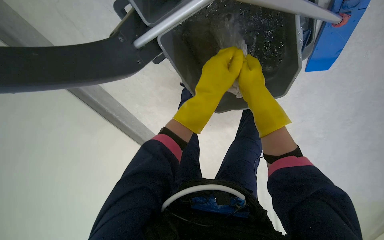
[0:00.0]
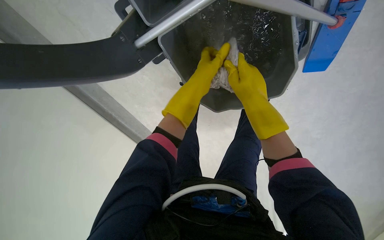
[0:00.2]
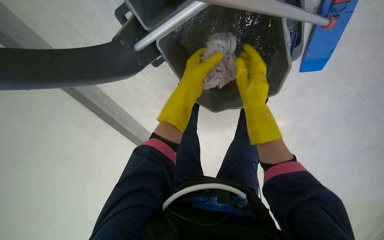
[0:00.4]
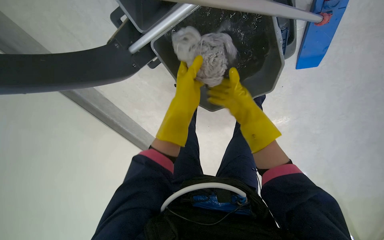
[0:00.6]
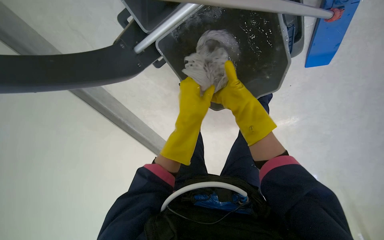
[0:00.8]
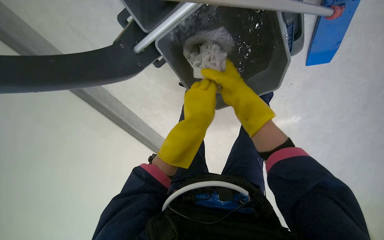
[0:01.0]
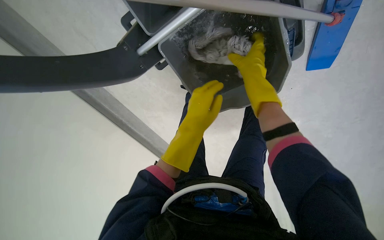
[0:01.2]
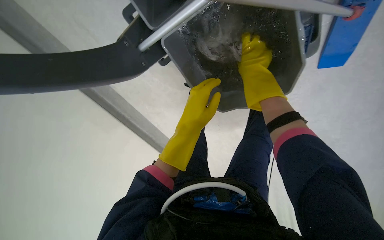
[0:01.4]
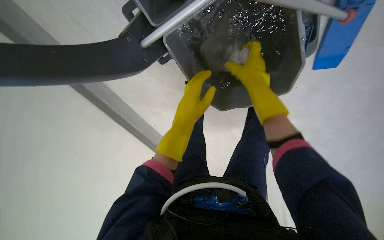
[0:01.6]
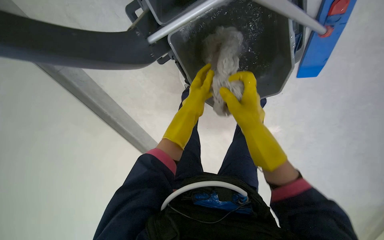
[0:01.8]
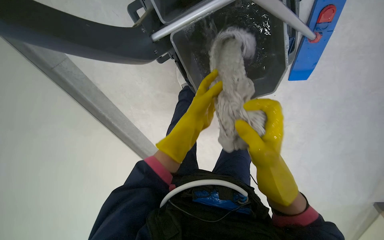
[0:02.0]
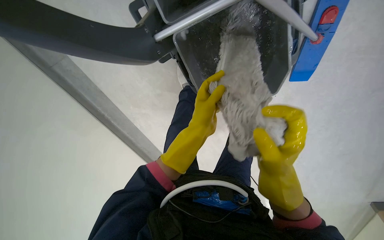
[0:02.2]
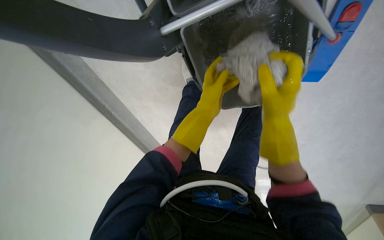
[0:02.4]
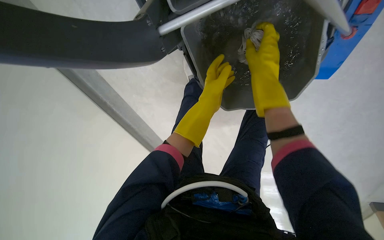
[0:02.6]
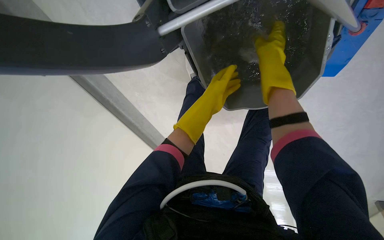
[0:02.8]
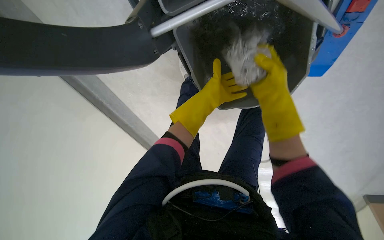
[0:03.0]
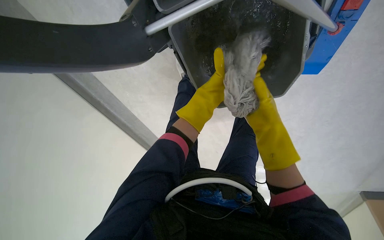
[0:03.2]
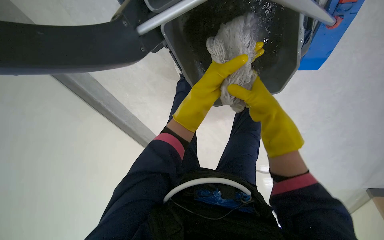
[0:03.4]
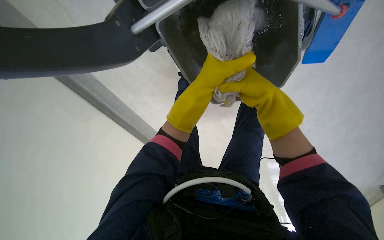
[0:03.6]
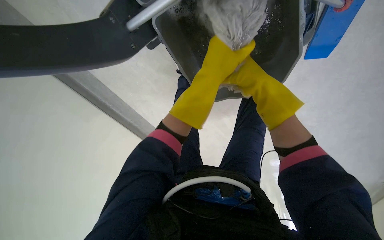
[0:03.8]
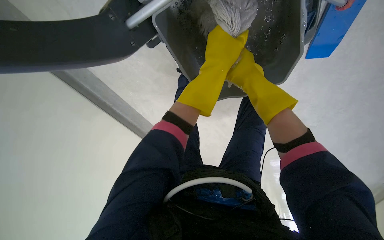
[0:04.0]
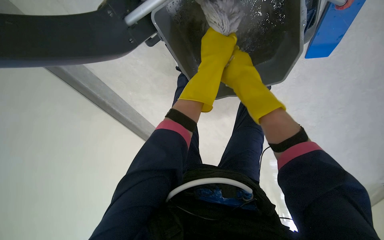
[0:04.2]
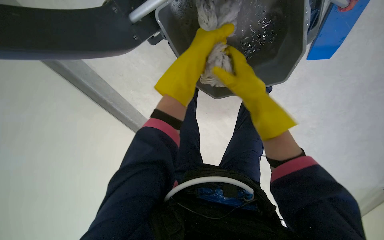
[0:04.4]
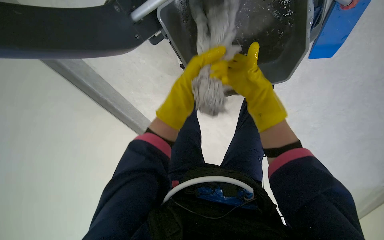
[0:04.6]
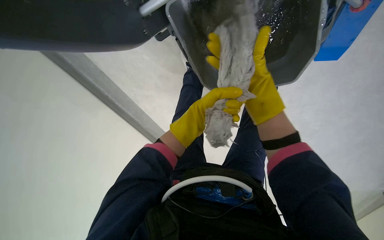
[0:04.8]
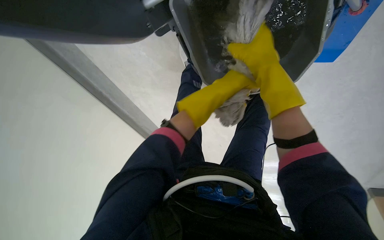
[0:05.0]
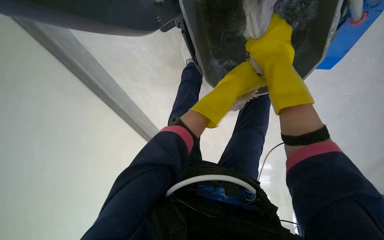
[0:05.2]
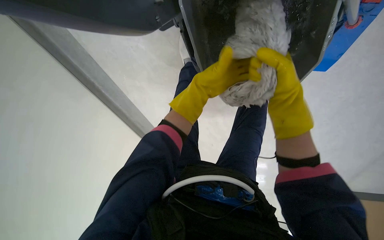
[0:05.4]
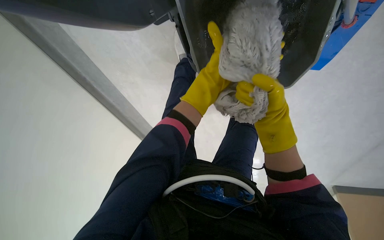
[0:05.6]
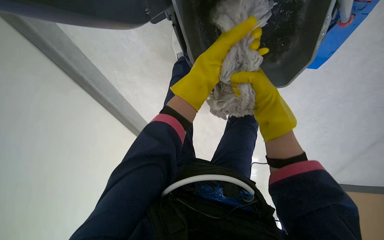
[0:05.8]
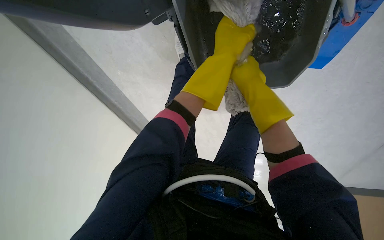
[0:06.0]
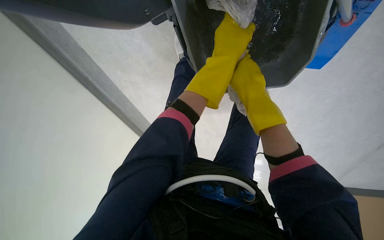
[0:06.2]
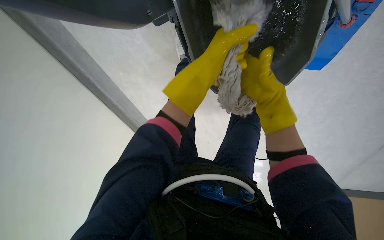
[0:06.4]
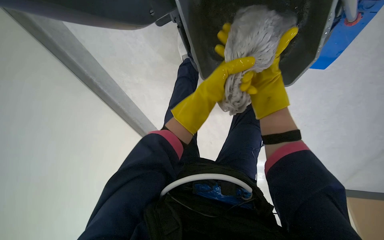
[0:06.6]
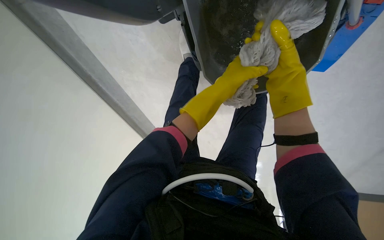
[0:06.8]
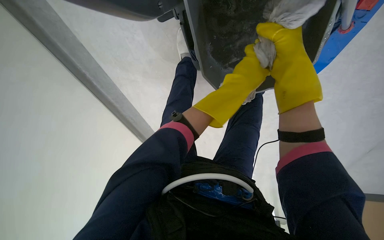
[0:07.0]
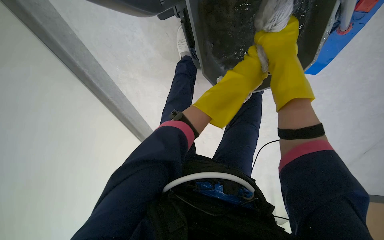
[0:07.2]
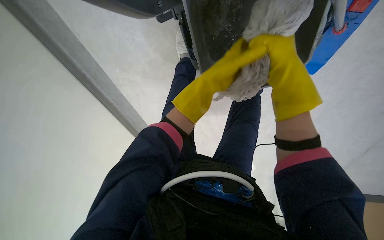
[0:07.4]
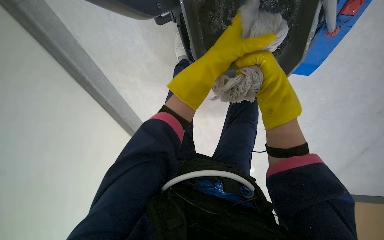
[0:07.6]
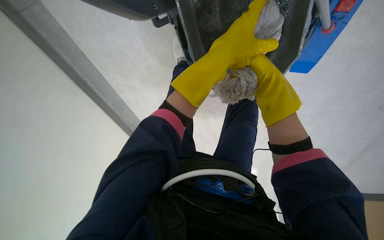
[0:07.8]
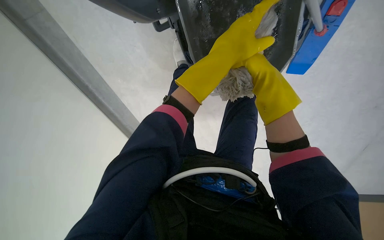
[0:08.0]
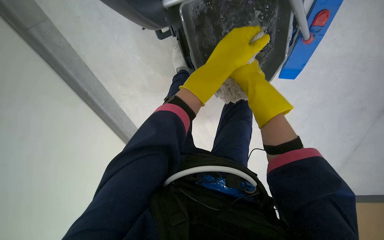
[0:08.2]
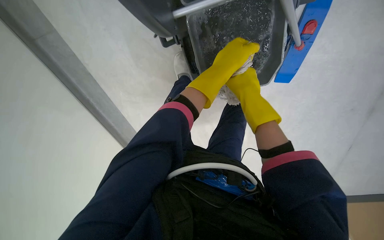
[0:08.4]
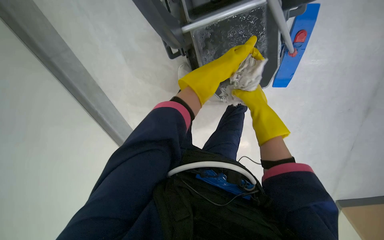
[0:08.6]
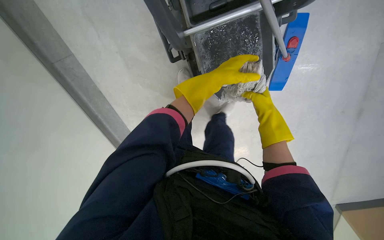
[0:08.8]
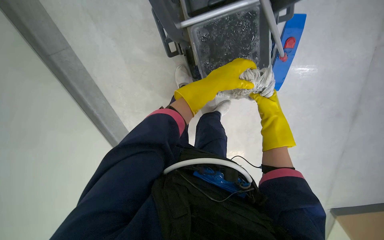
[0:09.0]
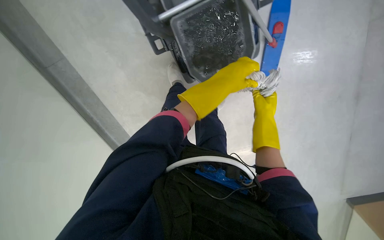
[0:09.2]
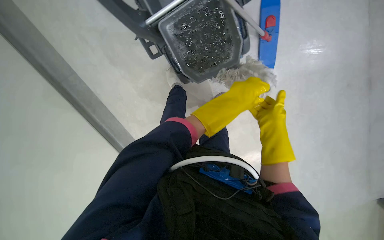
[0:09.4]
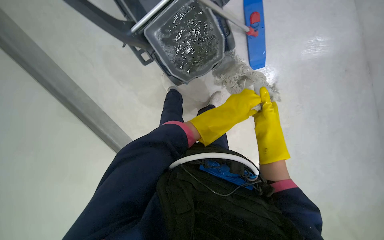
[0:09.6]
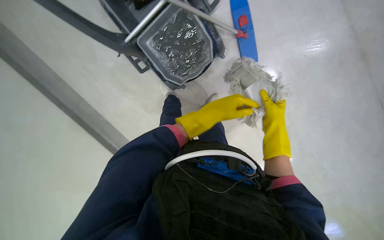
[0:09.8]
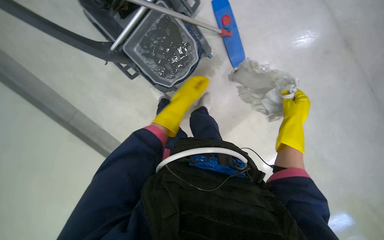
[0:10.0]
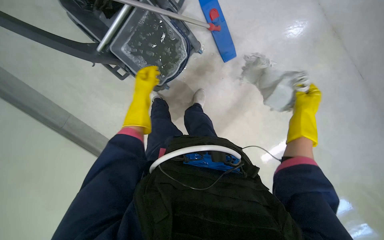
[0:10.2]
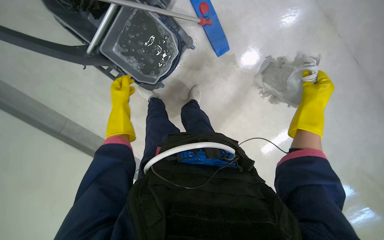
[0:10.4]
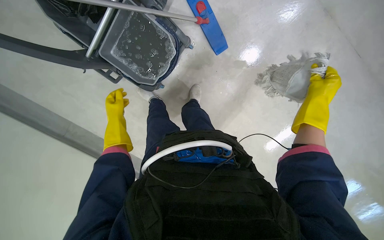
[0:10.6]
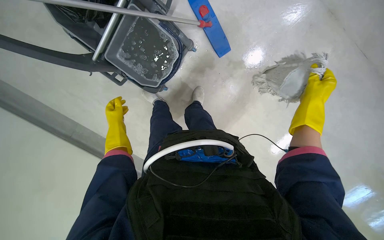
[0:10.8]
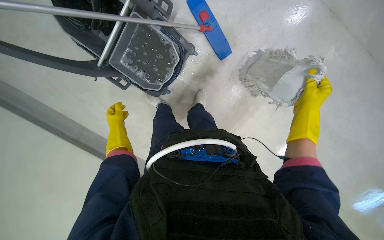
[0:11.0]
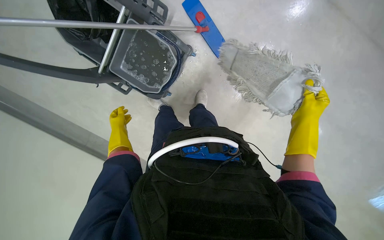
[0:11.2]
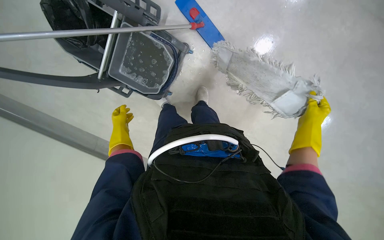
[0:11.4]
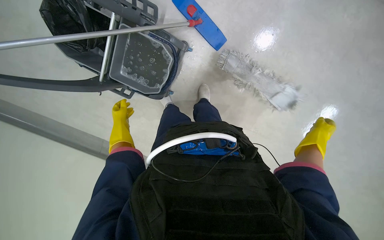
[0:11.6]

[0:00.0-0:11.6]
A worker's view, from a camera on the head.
Job: preparing cleaning supplies.
The whole recording: Wringing mop head. The worker wrings the mop head in the bucket.
0:00.0 to 0:01.4: The left hand travels down the picture by roughly 10 cm. Meanwhile the right hand is displaced up the picture by roughly 10 cm.
0:01.4 to 0:02.8: The left hand moves farther from the camera, some 10 cm. The right hand moves about 30 cm down the picture and comes back.
0:02.8 to 0:04.4: The left hand shifts some 10 cm up the picture. Meanwhile the right hand travels down the picture by roughly 10 cm.
0:04.4 to 0:05.8: The right hand swings nearer and farther, roughly 15 cm each way, with 2 reversals. Meanwhile the left hand goes about 15 cm farther from the camera, and travels down the picture and back again, approximately 20 cm each way.
0:05.8 to 0:07.2: The right hand heads up the picture, covering roughly 10 cm. Meanwhile the left hand moves nearer to the camera, some 15 cm.
0:07.2 to 0:08.8: The view tilts roughly 15 degrees upward. The right hand heads farther from the camera, down the picture and to the right, covering about 15 cm.
0:08.8 to 0:10.2: The right hand goes approximately 15 cm nearer to the camera. Meanwhile the left hand shifts some 10 cm to the left.
0:10.2 to 0:11.6: The right hand shifts about 30 cm down the picture, to the right and farther from the camera.

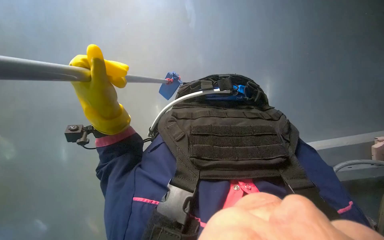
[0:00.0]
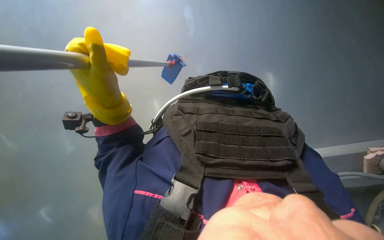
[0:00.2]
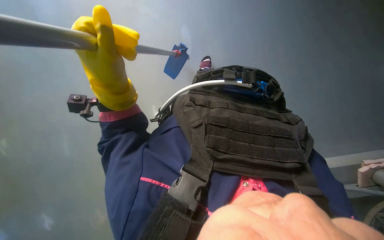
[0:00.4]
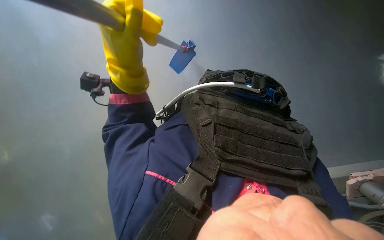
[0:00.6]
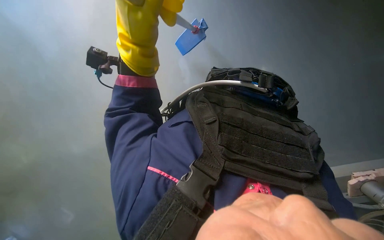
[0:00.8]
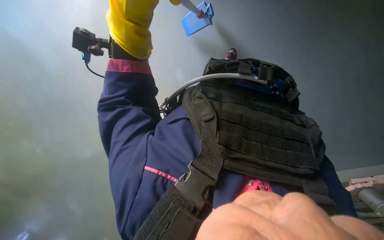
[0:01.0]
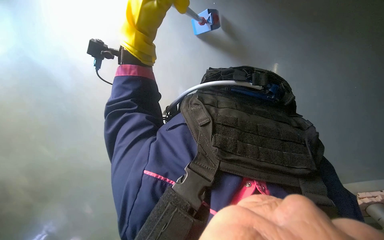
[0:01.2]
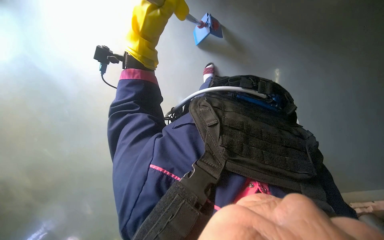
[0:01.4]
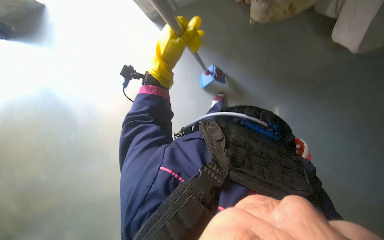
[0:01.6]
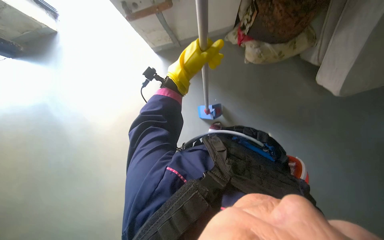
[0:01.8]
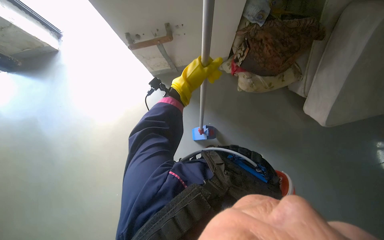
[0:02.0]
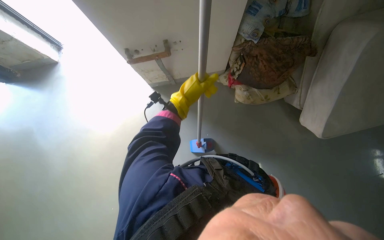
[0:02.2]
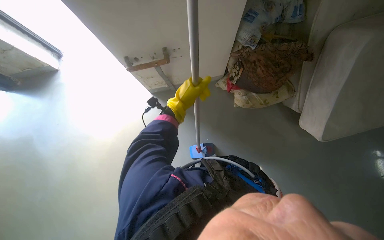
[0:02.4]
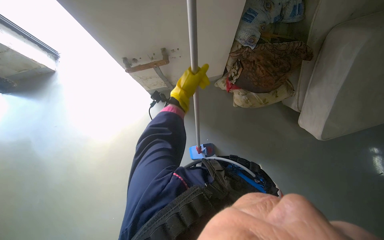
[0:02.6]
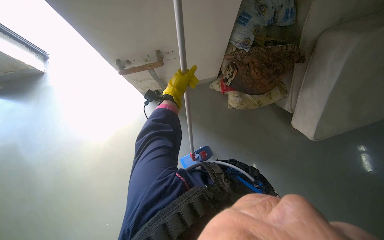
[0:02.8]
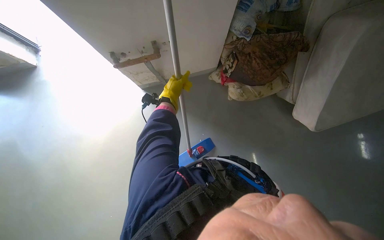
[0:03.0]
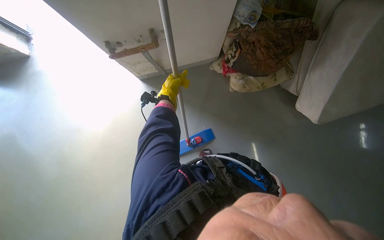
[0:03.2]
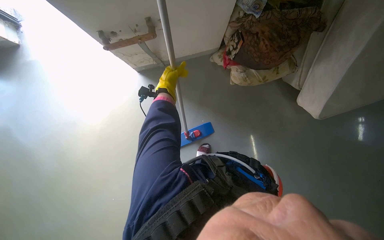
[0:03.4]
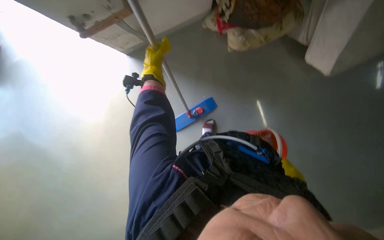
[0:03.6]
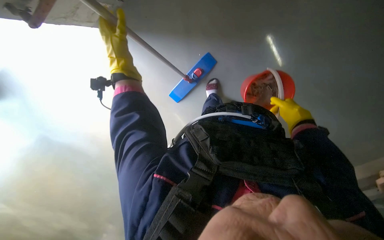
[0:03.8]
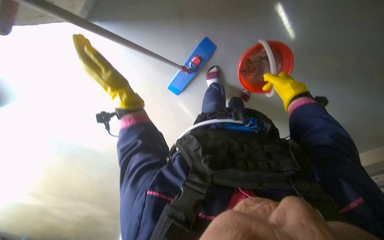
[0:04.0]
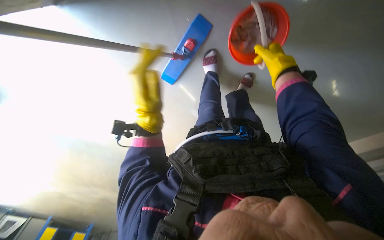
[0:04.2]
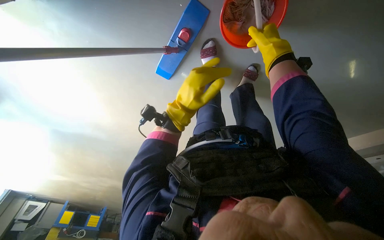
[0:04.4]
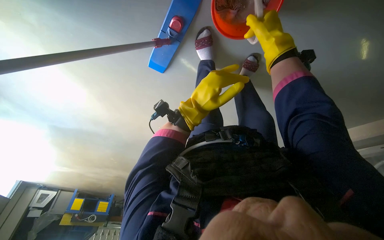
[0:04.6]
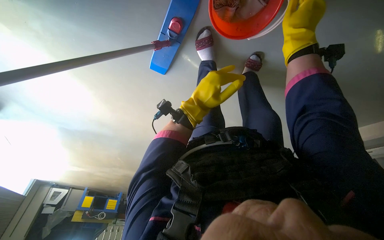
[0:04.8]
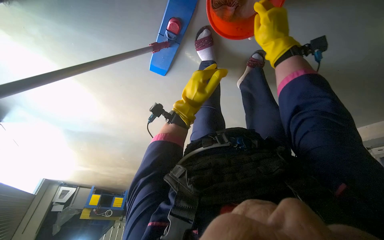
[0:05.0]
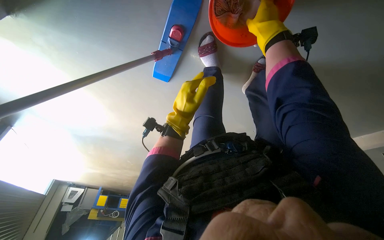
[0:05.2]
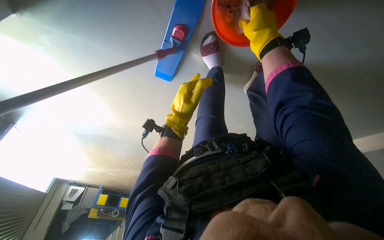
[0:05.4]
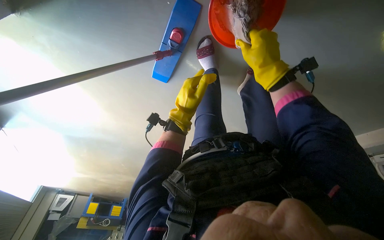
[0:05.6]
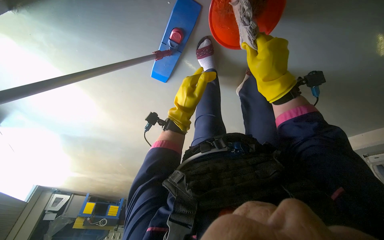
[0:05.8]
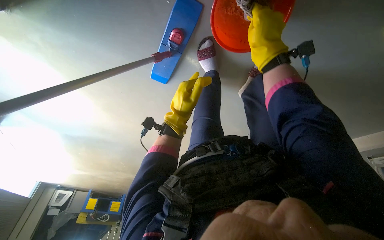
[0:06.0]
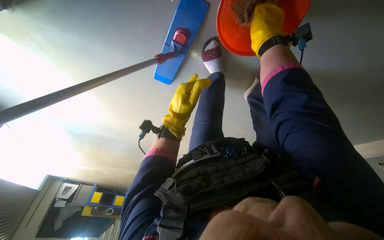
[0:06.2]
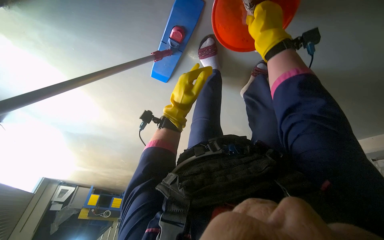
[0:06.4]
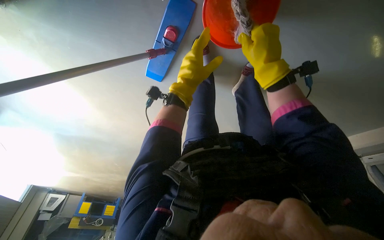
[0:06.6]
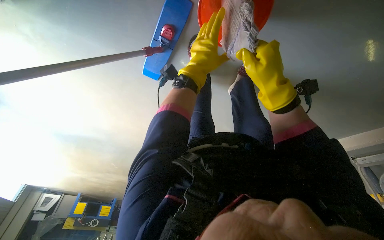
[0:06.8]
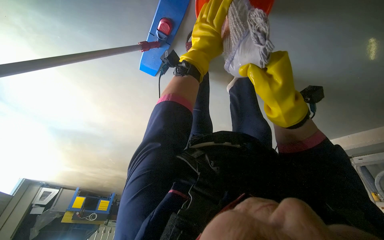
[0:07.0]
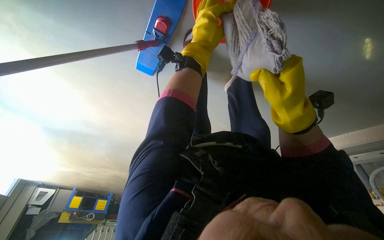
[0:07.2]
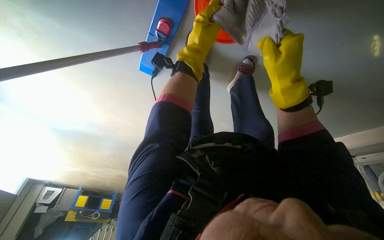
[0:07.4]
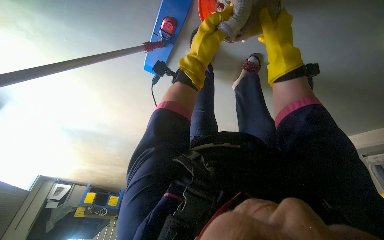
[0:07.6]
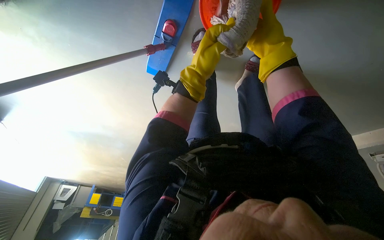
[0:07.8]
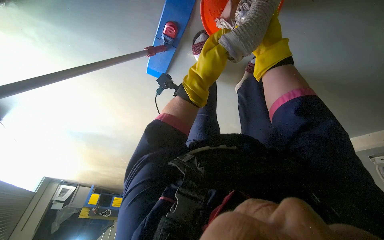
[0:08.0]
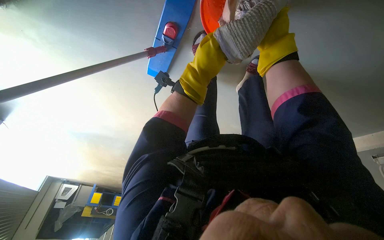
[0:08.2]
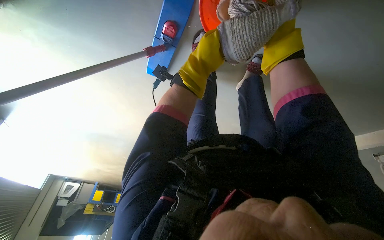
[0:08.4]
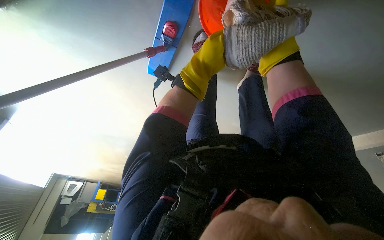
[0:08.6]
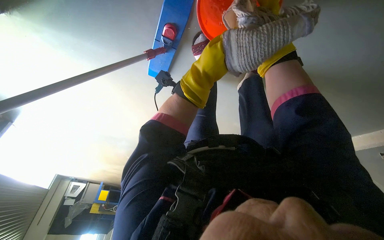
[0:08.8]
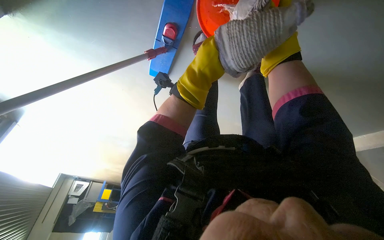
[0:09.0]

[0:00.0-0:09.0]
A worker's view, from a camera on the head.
Job: preparing cleaning supplies.
The whole recording: Washing cleaning cloth in bucket. The worker washes the cloth in a bucket for floor cleaning.
0:00.0 to 0:01.6: Everything in view rotates some 25 degrees clockwise.
0:01.6 to 0:03.0: The camera pitches upward, by approximately 25 degrees.
0:03.0 to 0:04.4: The view tips downward by some 35 degrees. Everything in view rotates approximately 25 degrees counterclockwise.
0:04.4 to 0:06.0: The right hand swings up and down the picture, approximately 15 cm each way, with 2 reversals.
0:06.0 to 0:07.6: The right hand goes down the picture and returns, some 20 cm each way, while the left hand goes approximately 10 cm up the picture.
